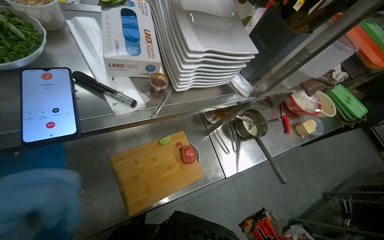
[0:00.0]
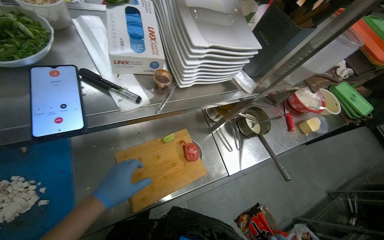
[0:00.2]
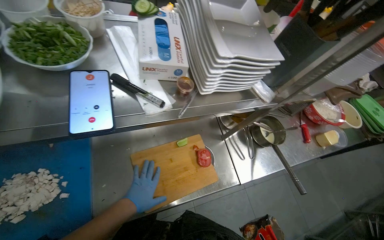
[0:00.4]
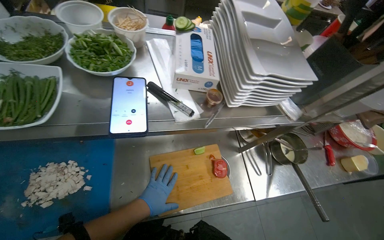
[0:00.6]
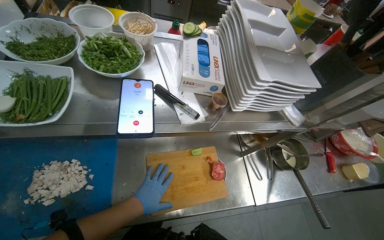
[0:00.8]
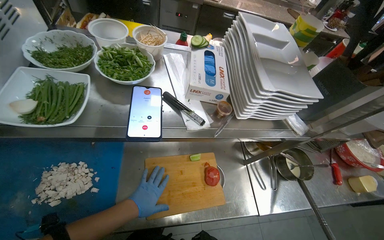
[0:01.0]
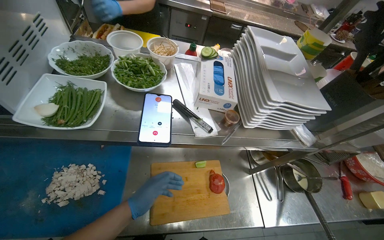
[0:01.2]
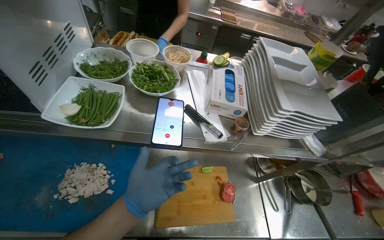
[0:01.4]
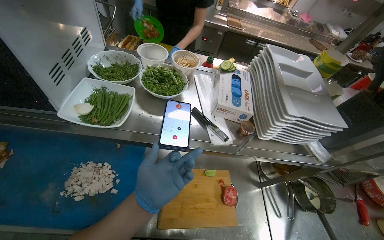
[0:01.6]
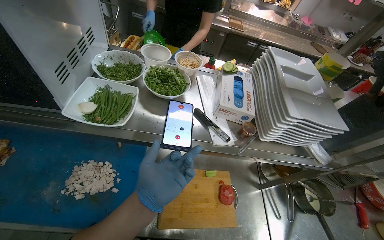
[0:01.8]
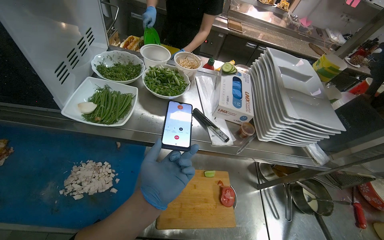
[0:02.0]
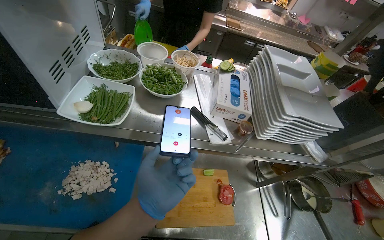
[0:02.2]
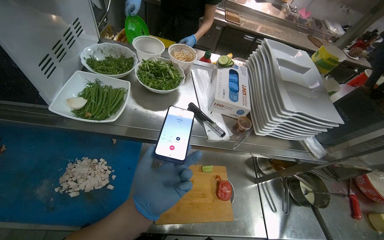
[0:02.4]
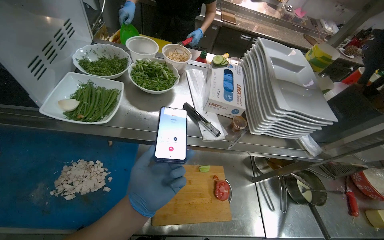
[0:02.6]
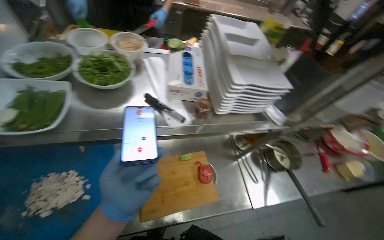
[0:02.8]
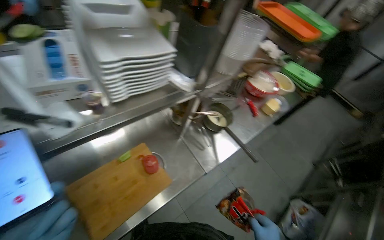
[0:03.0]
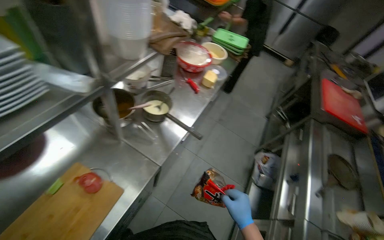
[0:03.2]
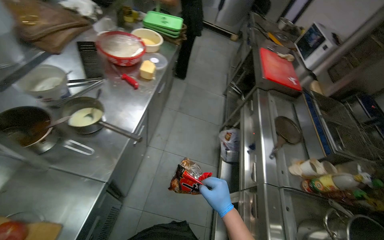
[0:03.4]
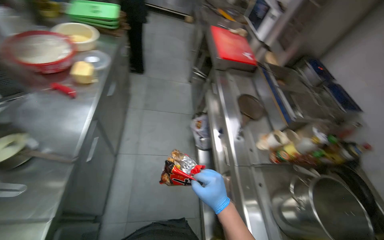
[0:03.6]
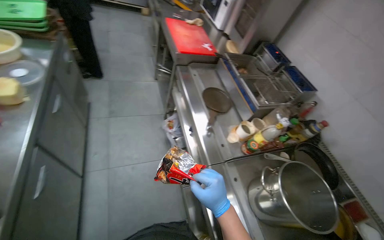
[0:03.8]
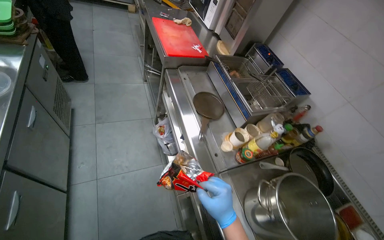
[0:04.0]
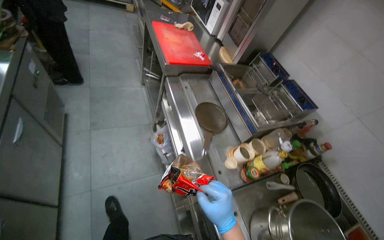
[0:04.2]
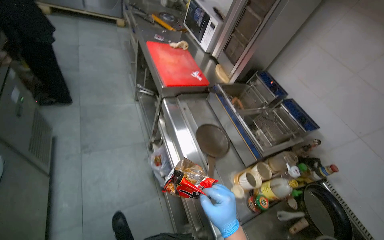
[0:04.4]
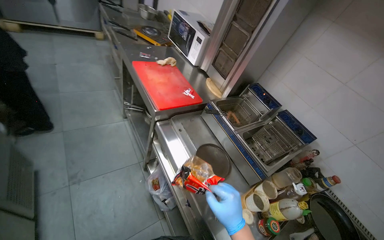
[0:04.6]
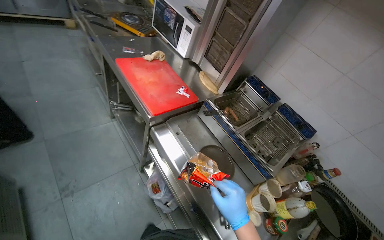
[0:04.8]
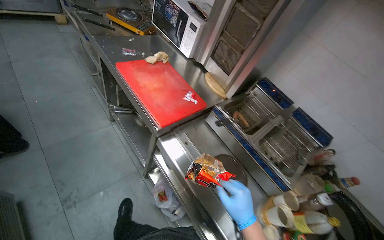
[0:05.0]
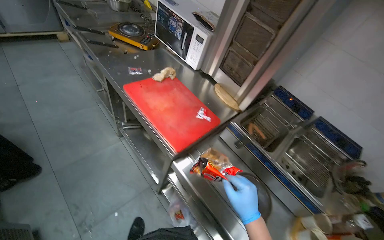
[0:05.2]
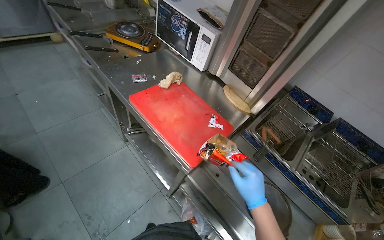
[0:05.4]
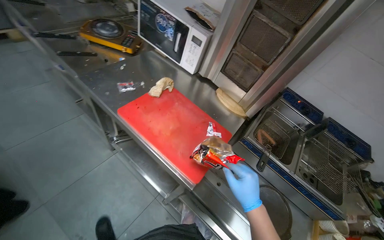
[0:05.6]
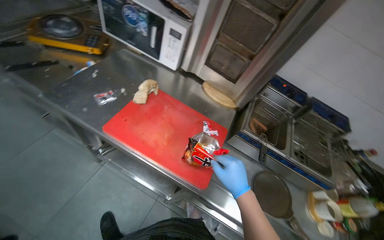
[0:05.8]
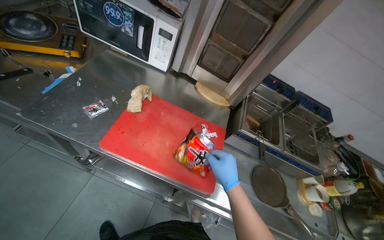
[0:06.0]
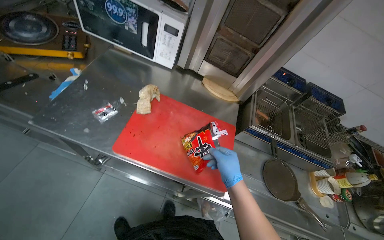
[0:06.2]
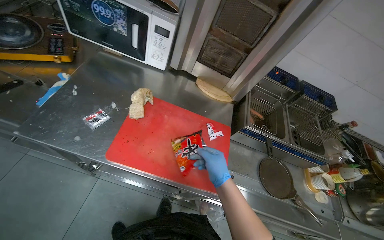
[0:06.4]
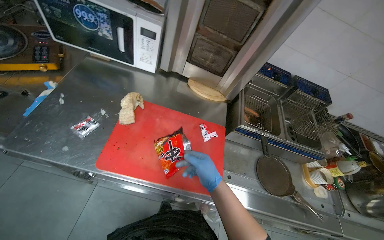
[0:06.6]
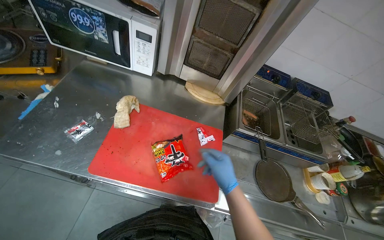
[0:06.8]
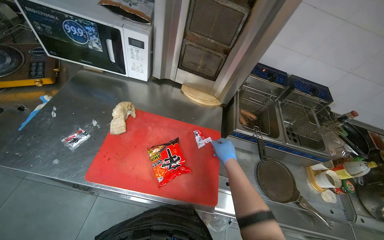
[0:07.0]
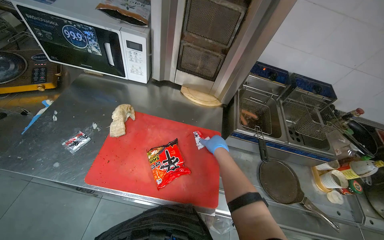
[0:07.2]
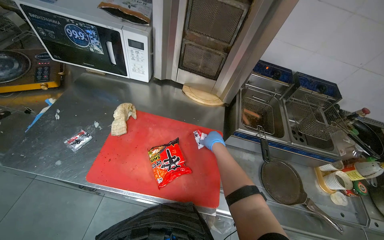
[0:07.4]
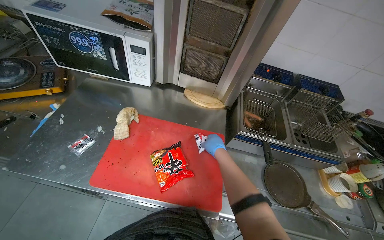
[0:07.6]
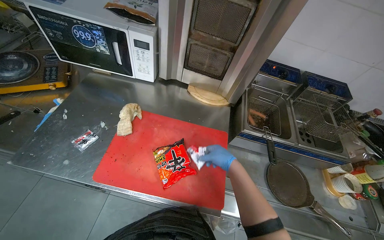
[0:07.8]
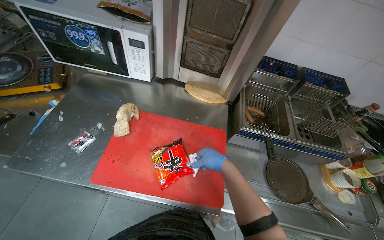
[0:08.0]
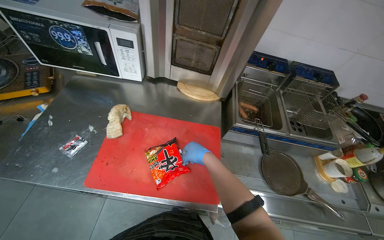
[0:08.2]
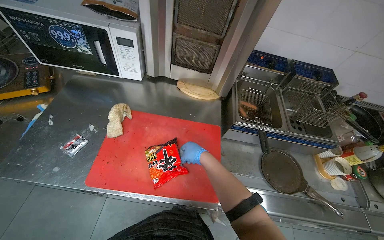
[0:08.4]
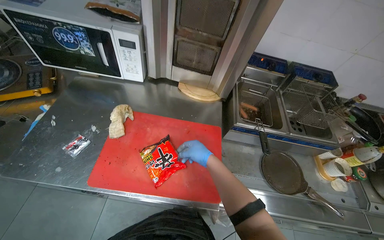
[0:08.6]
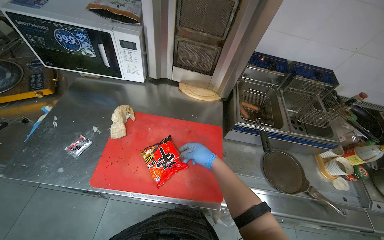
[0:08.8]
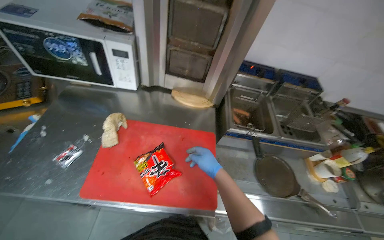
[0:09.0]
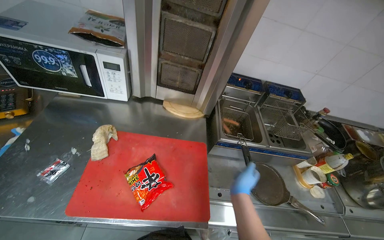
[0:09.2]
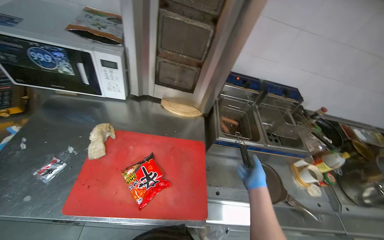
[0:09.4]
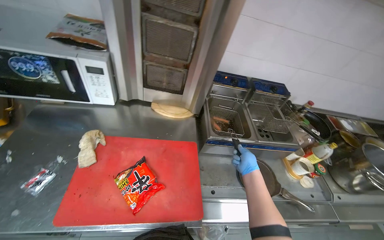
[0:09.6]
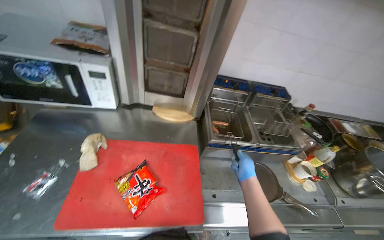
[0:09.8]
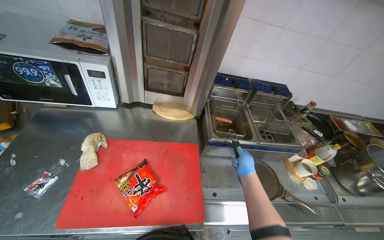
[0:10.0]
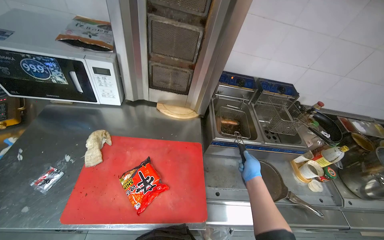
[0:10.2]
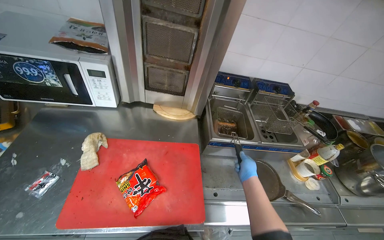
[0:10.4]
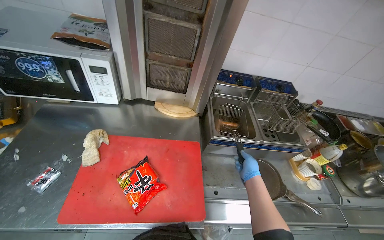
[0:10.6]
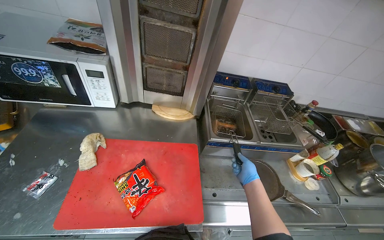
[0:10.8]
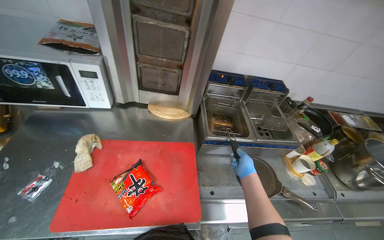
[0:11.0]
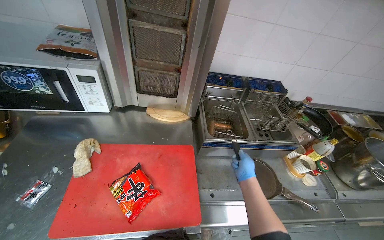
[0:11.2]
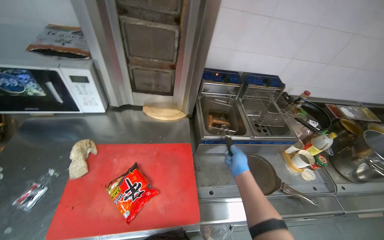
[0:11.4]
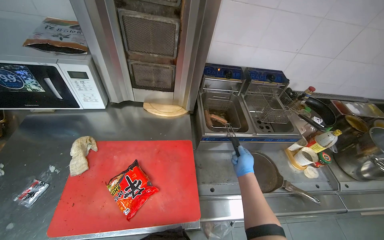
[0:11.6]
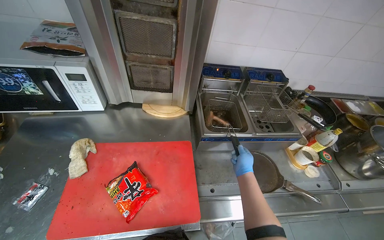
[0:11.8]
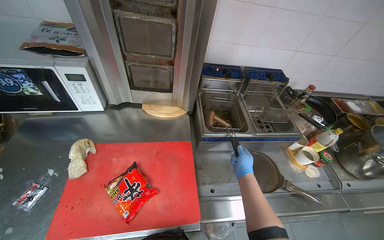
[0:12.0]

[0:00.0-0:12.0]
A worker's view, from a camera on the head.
Job: cooking food.
The whole recording: Preparing ingredients and cooking food. The worker handles various ingredients, places sausages in a deep fryer, moves potatoes to a stove, and adds ingredients to a pot.
0:00.0 to 0:01.6: The head rotates approximately 25 degrees to the left. The view tilts roughly 15 degrees upward.
0:01.6 to 0:03.0: The wearer looks approximately 40 degrees further to the right.
0:03.0 to 0:04.4: The camera is carried approximately 80 cm. The head turns to the right by approximately 75 degrees. The camera pitches downward, by about 15 degrees.
0:04.4 to 0:06.0: The camera travels roughly 1 m. The wearer's head swings roughly 45 degrees to the right. The view tips downward by approximately 20 degrees.
0:06.0 to 0:07.6: The right hand travels farther from the camera and up the picture by roughly 20 cm.
0:09.0 to 0:10.4: The right hand is displaced to the right and farther from the camera by about 25 cm.

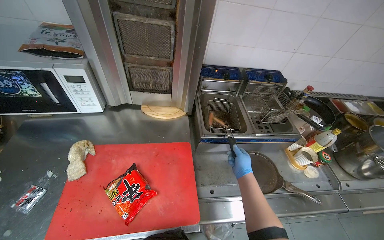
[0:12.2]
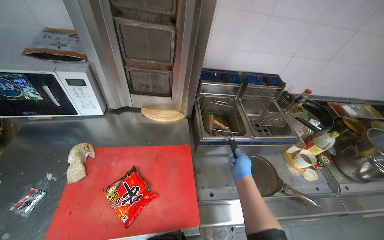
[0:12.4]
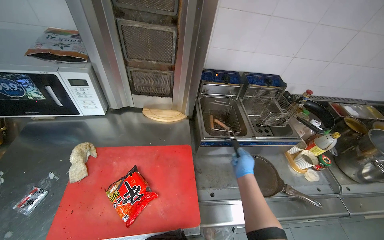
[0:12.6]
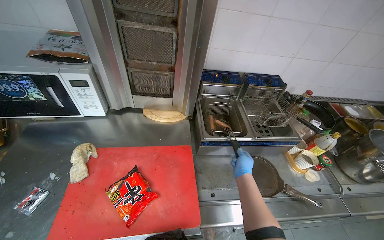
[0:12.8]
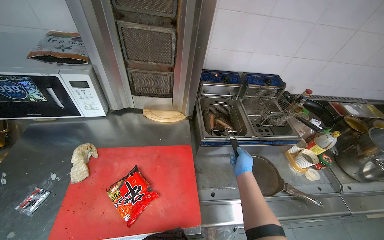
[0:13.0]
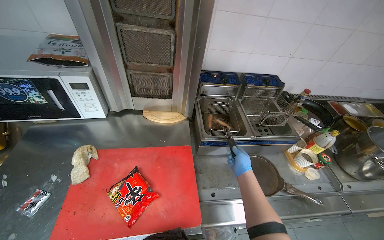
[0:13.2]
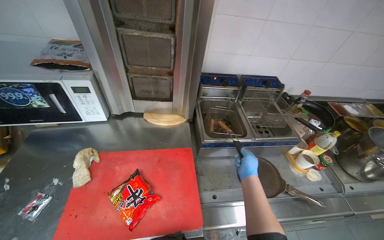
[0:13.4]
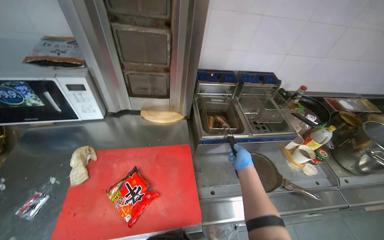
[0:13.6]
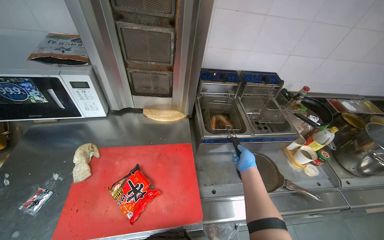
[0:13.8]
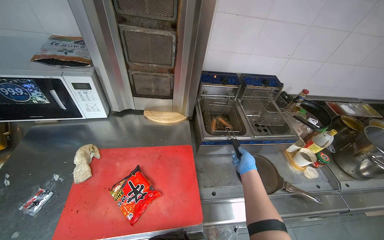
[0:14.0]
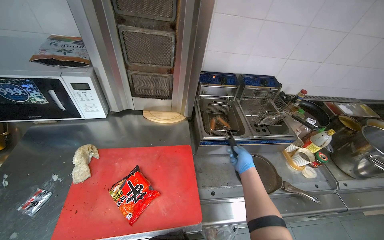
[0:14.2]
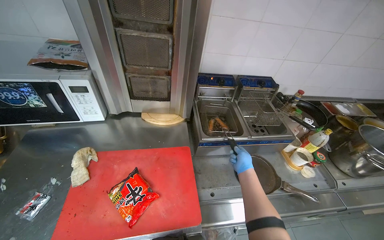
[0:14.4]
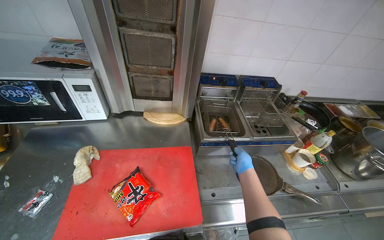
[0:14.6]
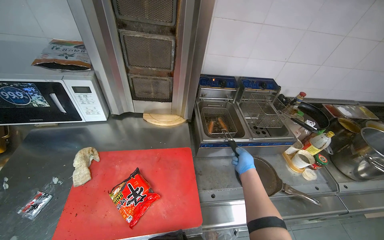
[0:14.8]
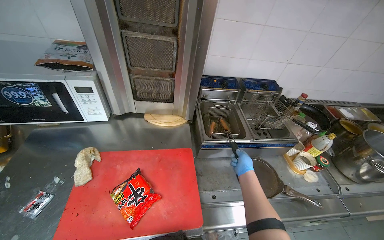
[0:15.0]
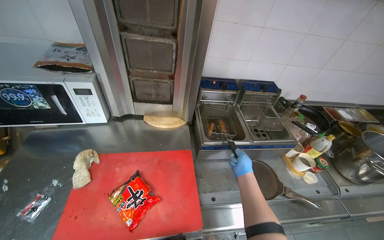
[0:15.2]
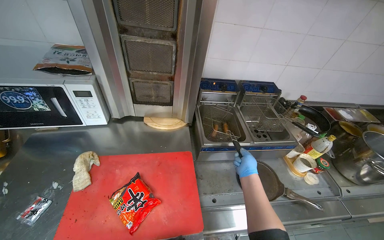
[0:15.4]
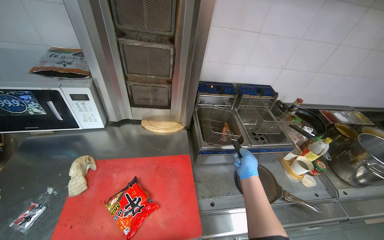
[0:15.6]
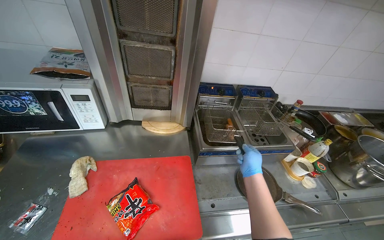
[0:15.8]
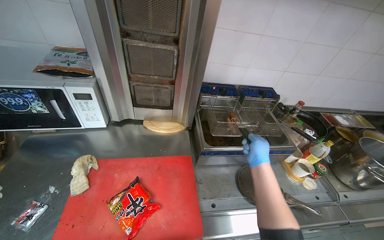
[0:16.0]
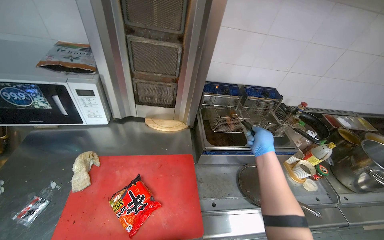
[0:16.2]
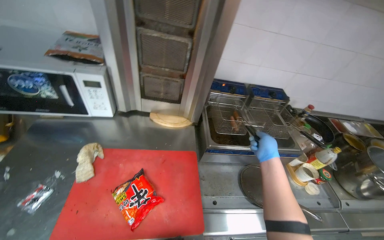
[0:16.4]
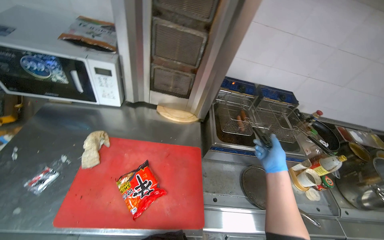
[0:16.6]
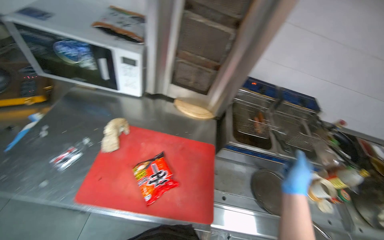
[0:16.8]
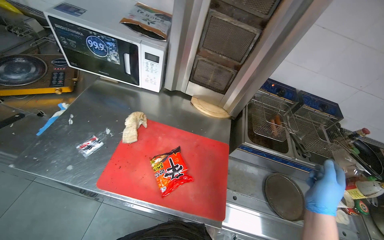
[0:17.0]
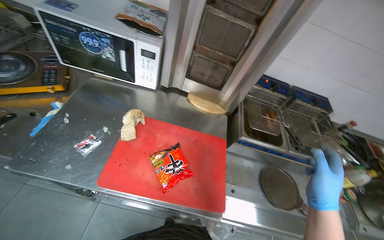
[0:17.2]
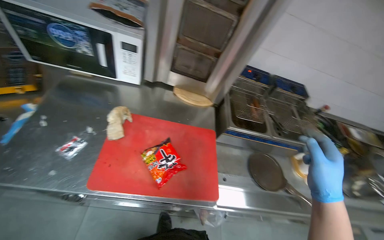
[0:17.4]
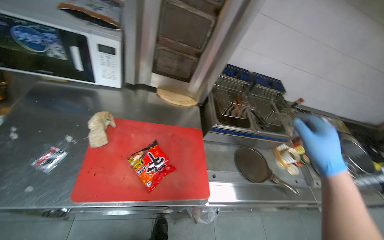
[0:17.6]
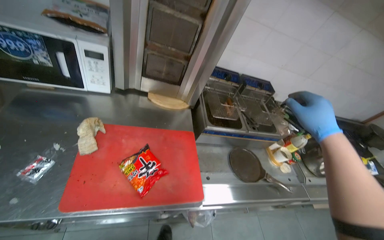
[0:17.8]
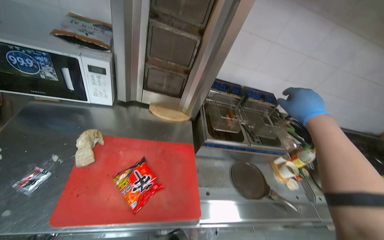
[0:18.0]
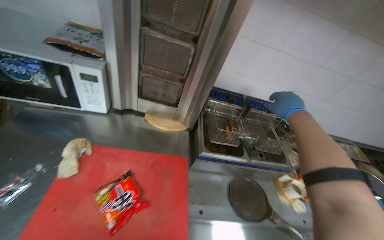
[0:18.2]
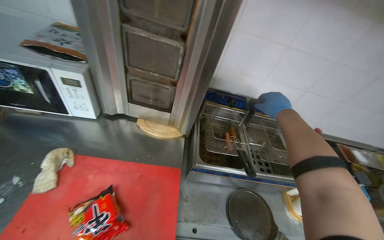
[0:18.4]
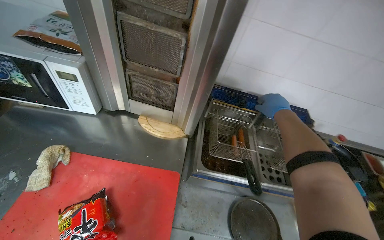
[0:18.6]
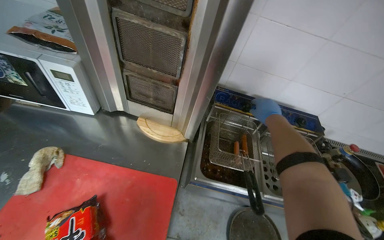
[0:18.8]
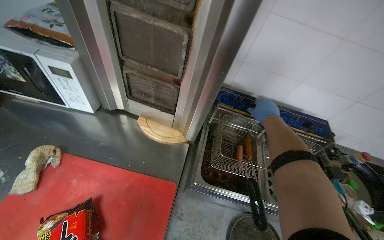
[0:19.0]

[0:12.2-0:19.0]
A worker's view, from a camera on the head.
Job: cooking food.
The whole recording: Preparing ingredients and cooking food. The worker handles various ingredients, places sausages in a deep fryer, moves potatoes to a stove, and adds ingredients to a pot.
0:15.0 to 0:16.2: The right hand is displaced up the picture and nearer to the camera by some 15 cm.
0:16.2 to 0:17.6: The right hand is displaced nearer to the camera by approximately 30 cm.
0:17.6 to 0:19.0: The camera sweeps to the left, by approximately 15 degrees. The right hand is displaced farther from the camera and up the picture by roughly 60 cm.
